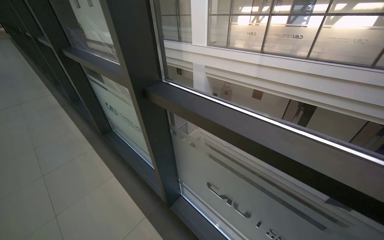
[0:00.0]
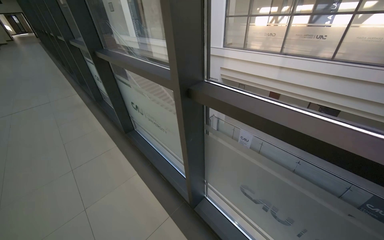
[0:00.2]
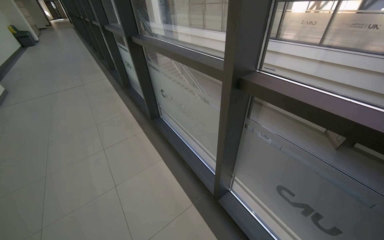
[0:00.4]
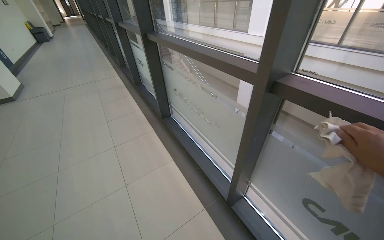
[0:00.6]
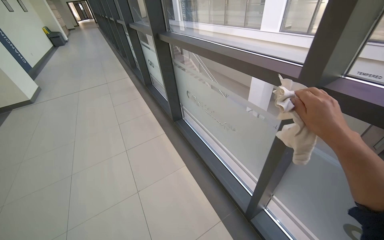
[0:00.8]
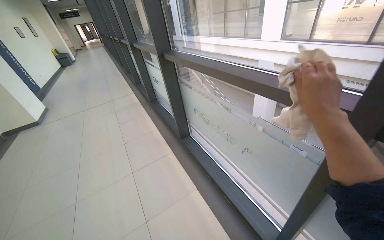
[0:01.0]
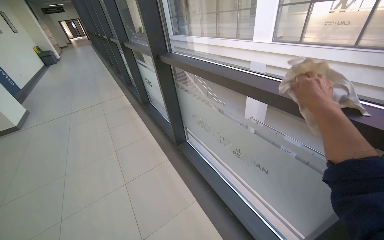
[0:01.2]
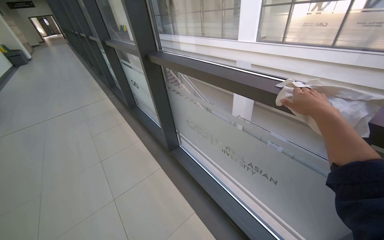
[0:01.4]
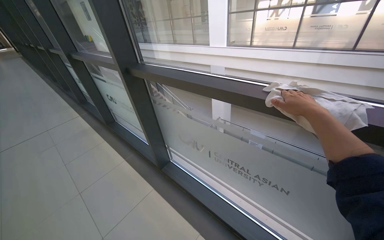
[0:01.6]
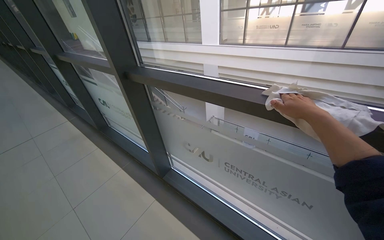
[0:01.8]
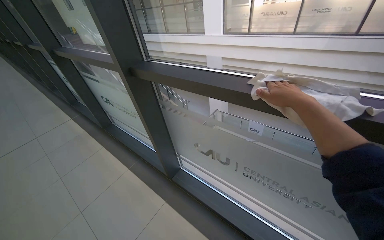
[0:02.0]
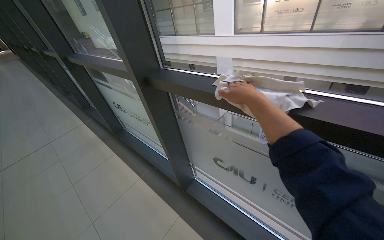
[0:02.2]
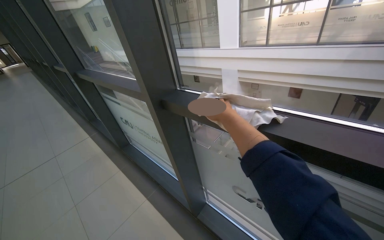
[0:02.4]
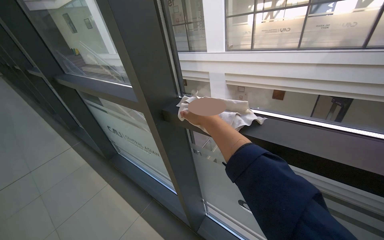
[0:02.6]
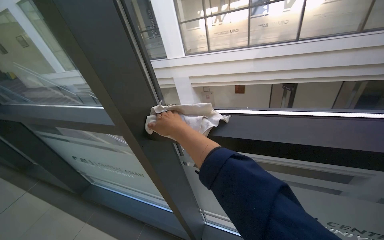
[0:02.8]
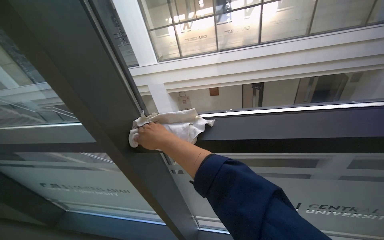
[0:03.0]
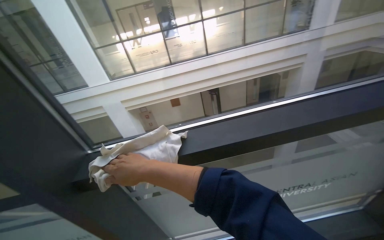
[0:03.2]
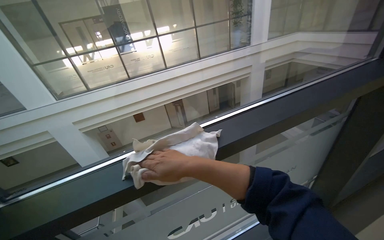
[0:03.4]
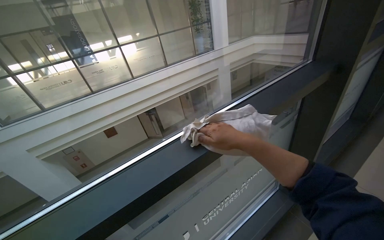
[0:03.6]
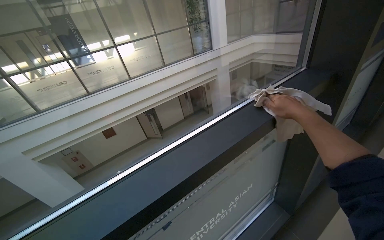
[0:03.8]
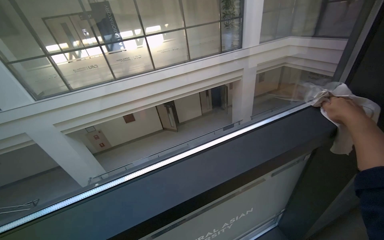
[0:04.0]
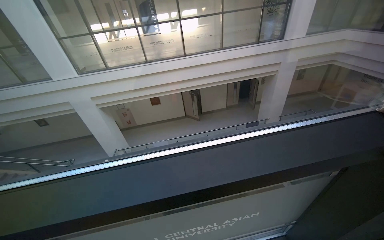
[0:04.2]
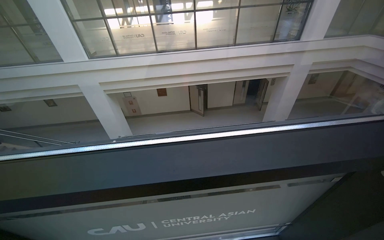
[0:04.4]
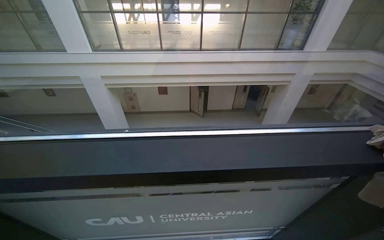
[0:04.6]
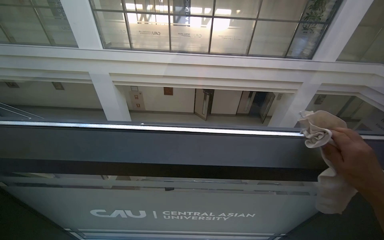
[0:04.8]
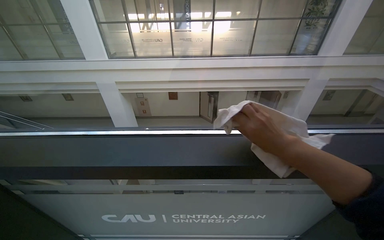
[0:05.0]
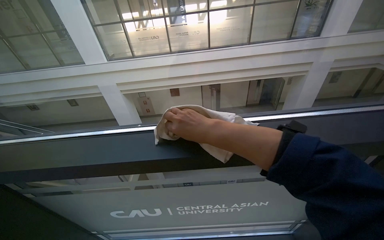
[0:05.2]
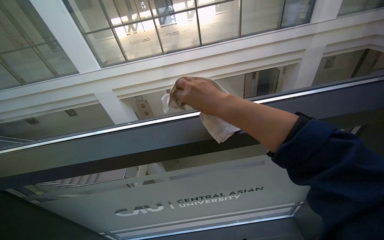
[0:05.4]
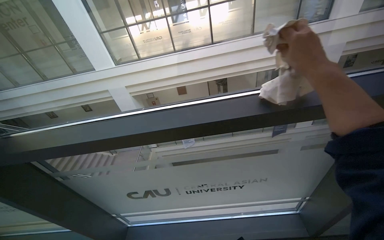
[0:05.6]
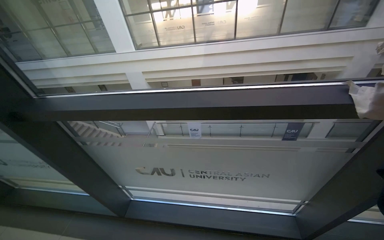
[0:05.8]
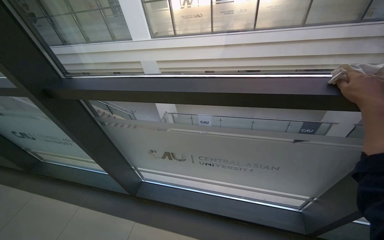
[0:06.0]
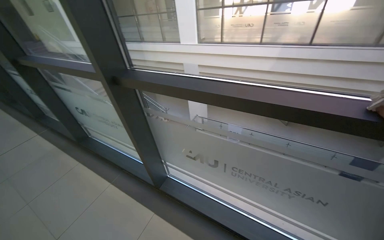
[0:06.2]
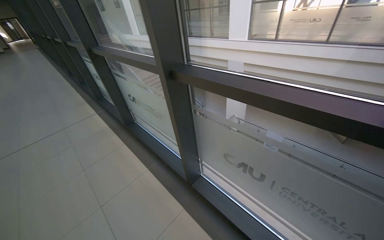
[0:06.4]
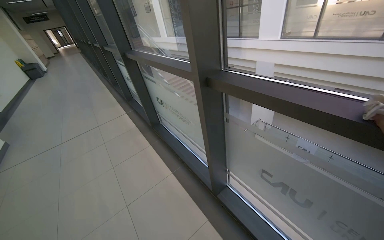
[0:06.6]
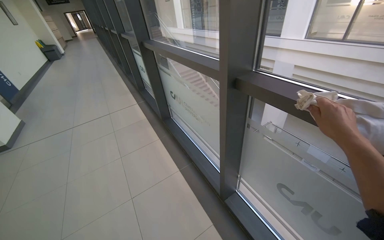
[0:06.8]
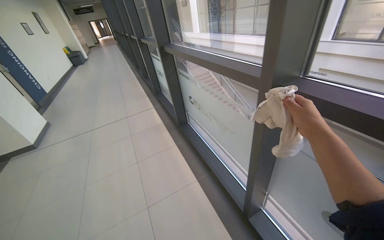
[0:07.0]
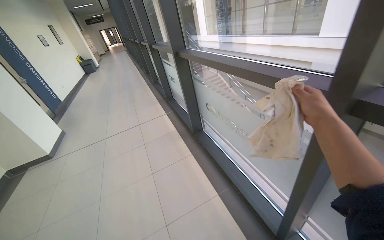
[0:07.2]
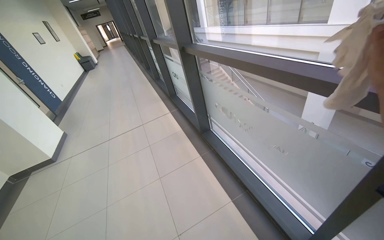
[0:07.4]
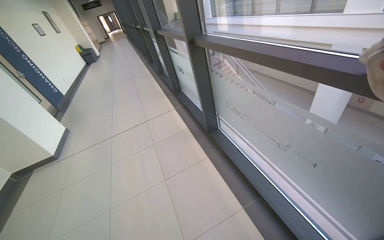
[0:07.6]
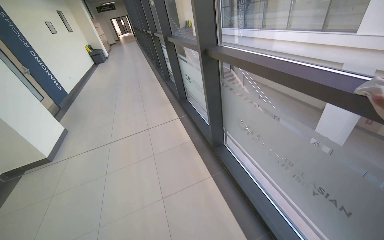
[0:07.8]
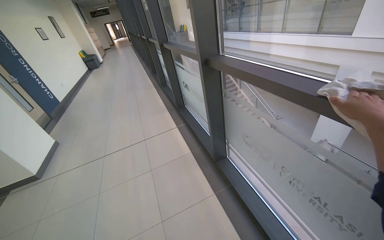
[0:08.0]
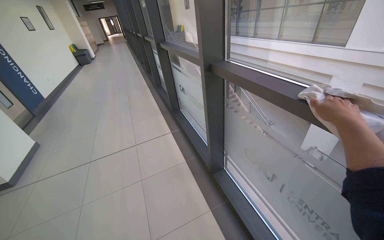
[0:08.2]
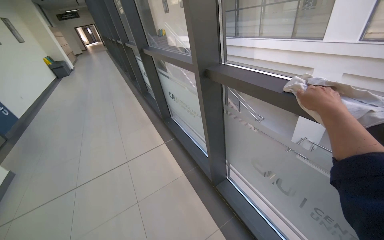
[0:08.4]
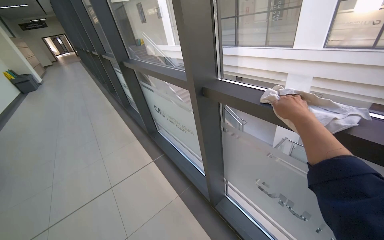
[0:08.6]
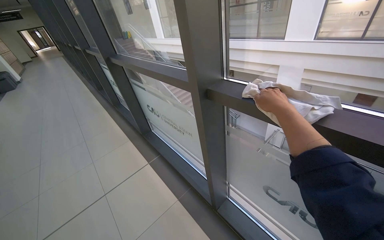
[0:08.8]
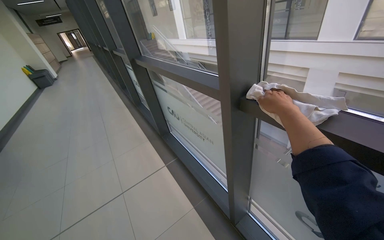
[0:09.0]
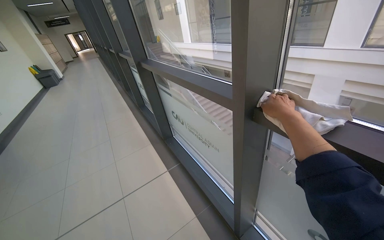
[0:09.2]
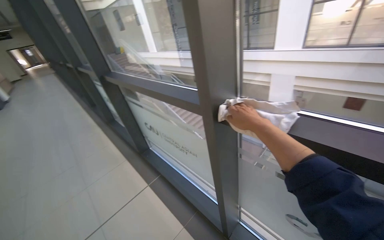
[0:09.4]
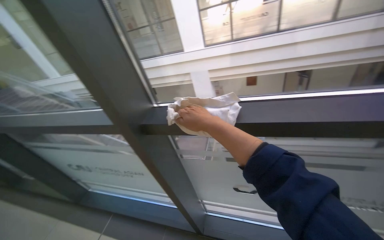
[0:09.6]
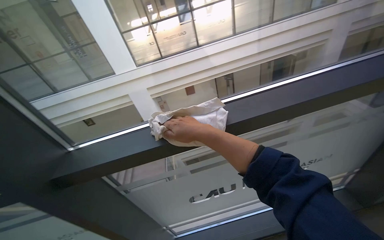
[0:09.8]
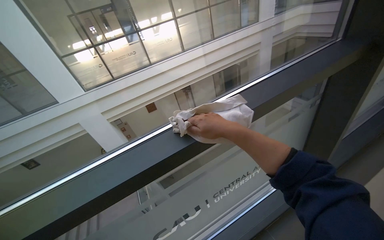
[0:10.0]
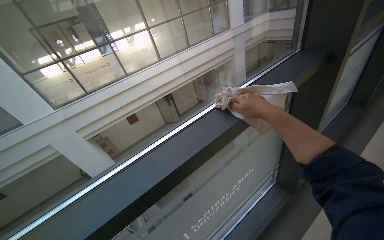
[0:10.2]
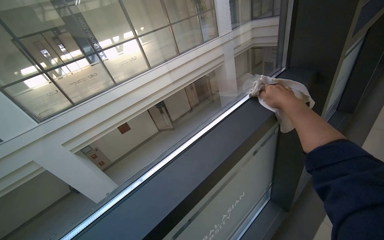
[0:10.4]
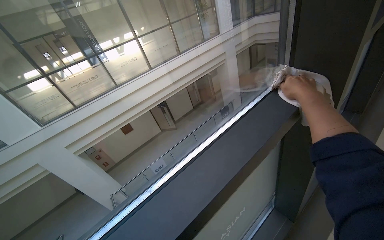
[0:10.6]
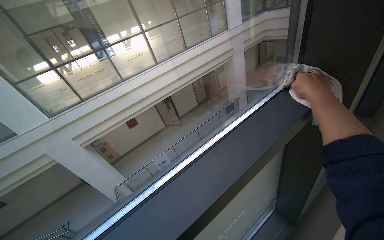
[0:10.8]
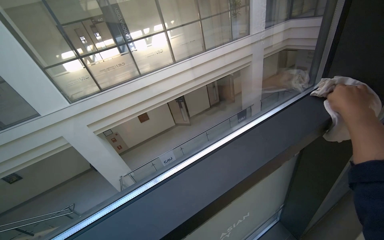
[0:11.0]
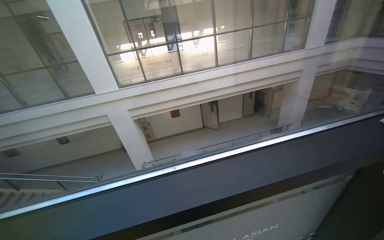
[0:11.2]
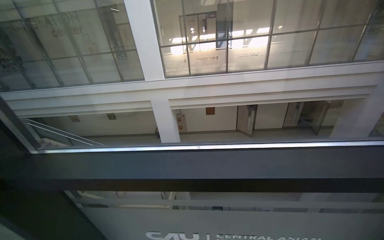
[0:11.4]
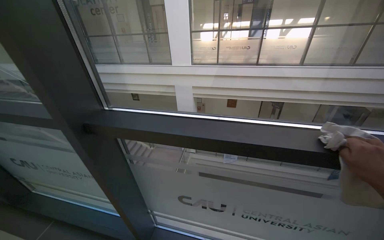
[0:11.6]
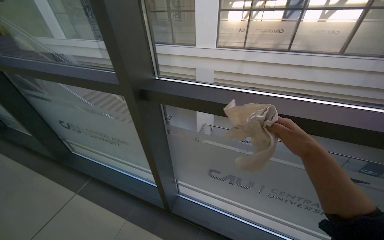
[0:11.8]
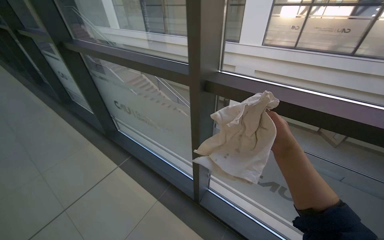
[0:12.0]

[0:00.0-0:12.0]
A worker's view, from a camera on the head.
Job: wiping surfaces.
The whole recording: Wiping window frames. The worker wipes the window frames with a cloth.
0:00.0 to 0:01.6: The camera is carried roughly 1 m.
0:01.6 to 0:03.0: The head travels roughly 70 cm. The wearer's head swings some 30 degrees to the right.
0:03.0 to 0:04.4: The camera is carried approximately 40 cm. The view pans to the right by some 15 degrees.
0:04.4 to 0:06.0: The view swings about 15 degrees to the left.
0:06.0 to 0:07.6: The camera travels approximately 90 cm. The head rotates some 50 degrees to the left.
0:07.6 to 0:09.0: The camera is carried approximately 1 m.
0:09.0 to 0:10.4: The camera travels roughly 50 cm. The wearer's head swings about 95 degrees to the right. The camera pitches upward, by about 20 degrees.
0:10.4 to 0:12.0: The camera is carried roughly 70 cm. The wearer's head swings approximately 75 degrees to the left.

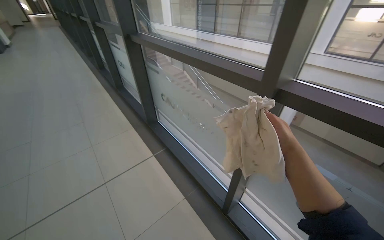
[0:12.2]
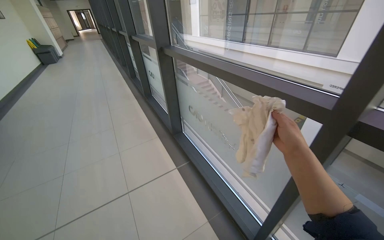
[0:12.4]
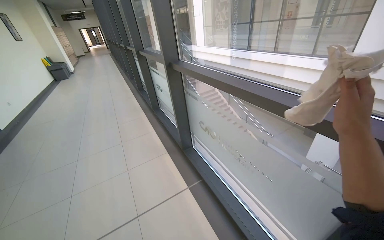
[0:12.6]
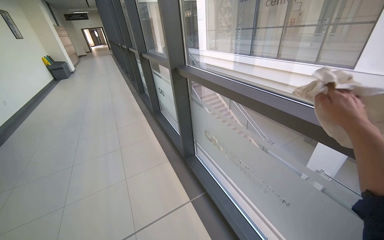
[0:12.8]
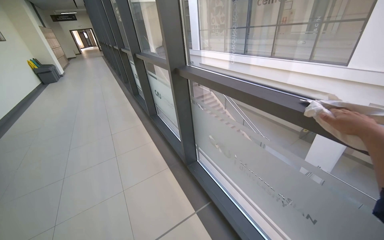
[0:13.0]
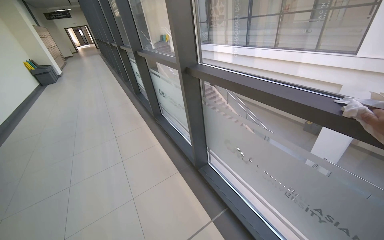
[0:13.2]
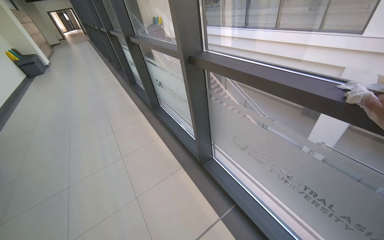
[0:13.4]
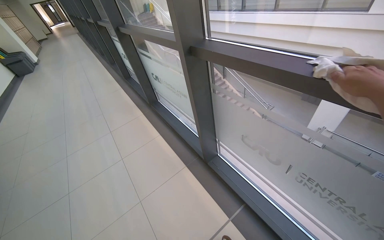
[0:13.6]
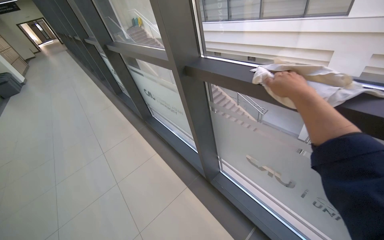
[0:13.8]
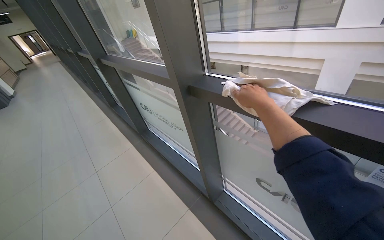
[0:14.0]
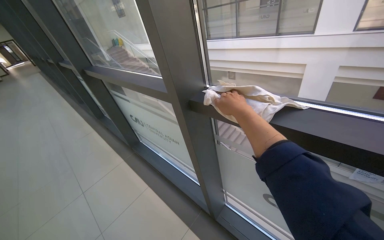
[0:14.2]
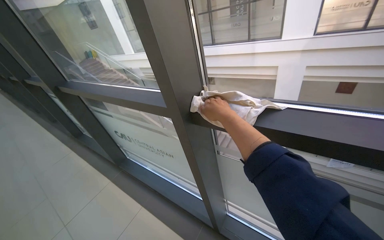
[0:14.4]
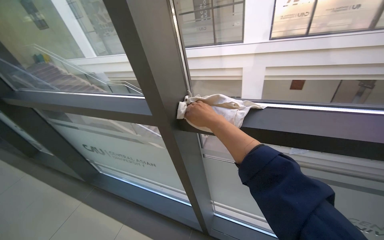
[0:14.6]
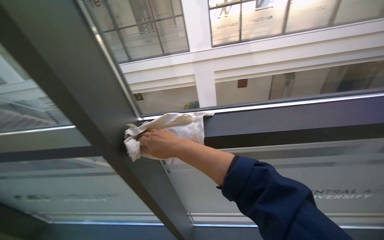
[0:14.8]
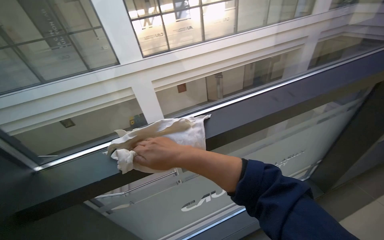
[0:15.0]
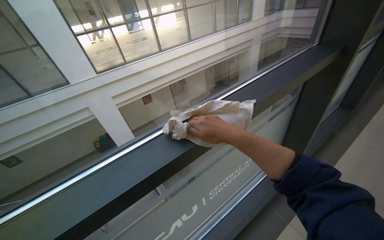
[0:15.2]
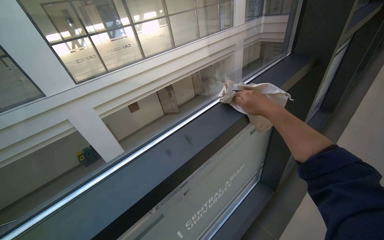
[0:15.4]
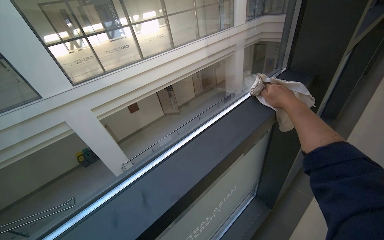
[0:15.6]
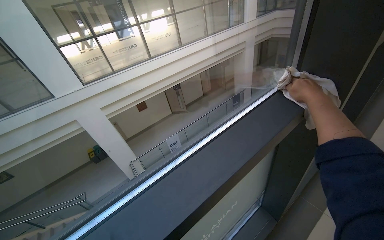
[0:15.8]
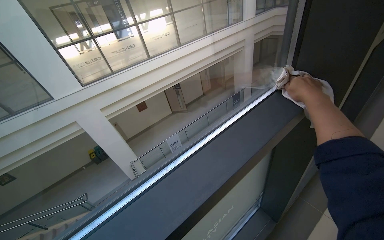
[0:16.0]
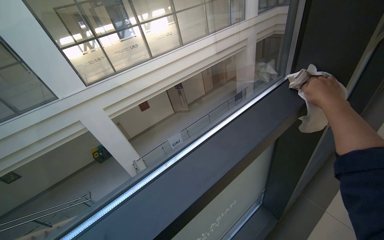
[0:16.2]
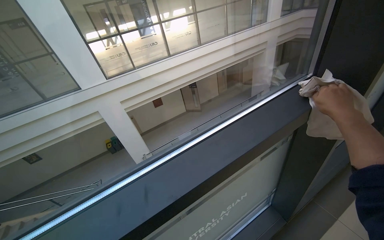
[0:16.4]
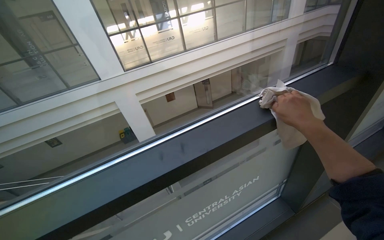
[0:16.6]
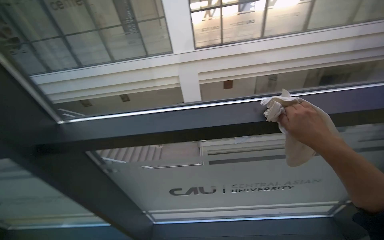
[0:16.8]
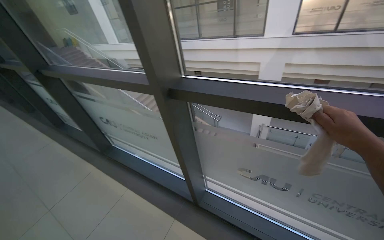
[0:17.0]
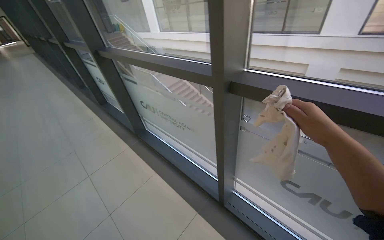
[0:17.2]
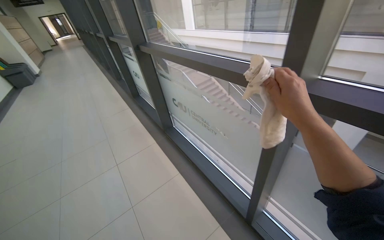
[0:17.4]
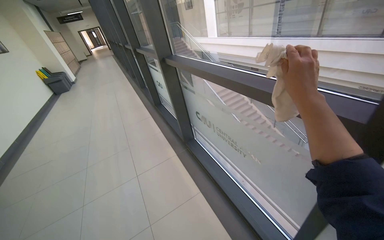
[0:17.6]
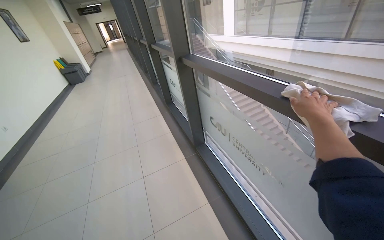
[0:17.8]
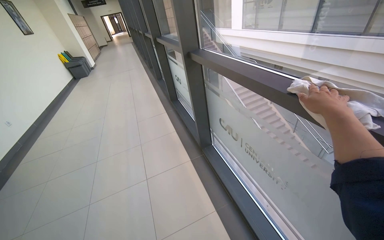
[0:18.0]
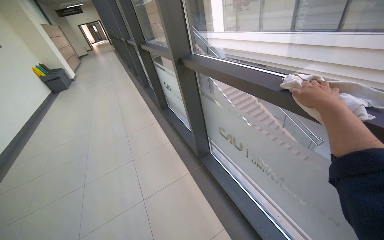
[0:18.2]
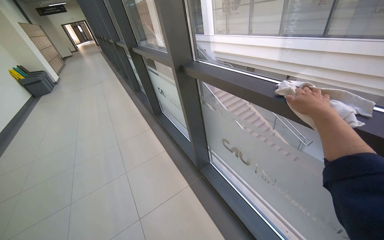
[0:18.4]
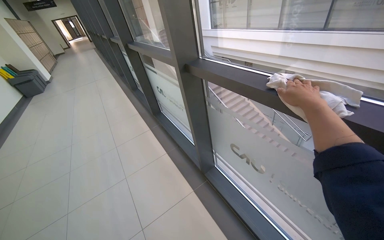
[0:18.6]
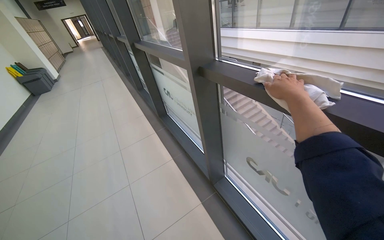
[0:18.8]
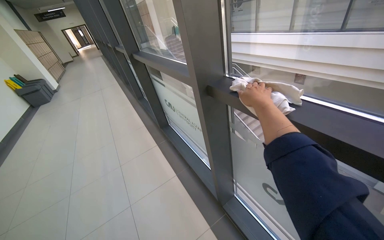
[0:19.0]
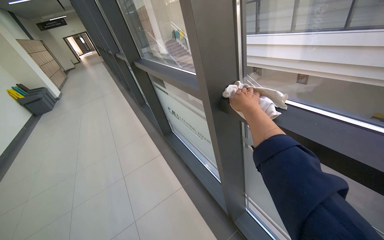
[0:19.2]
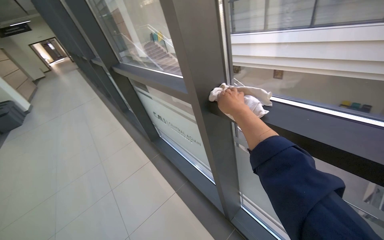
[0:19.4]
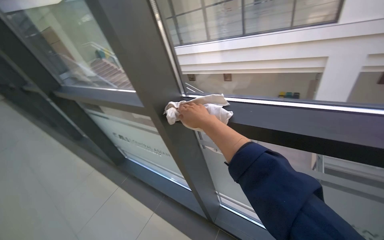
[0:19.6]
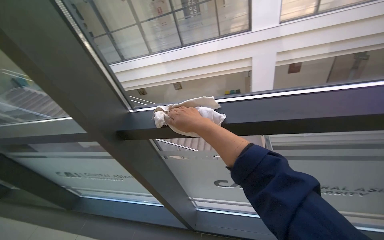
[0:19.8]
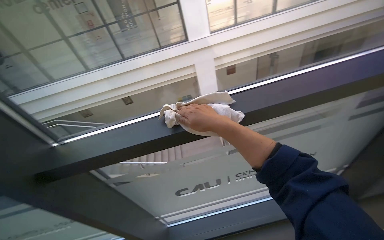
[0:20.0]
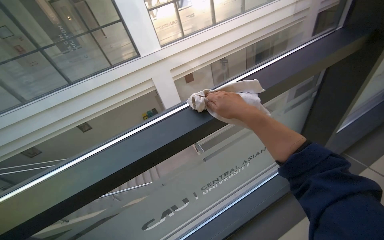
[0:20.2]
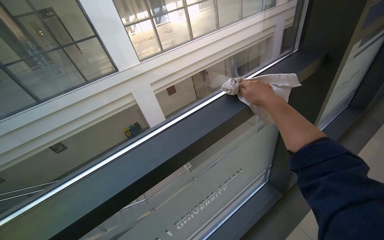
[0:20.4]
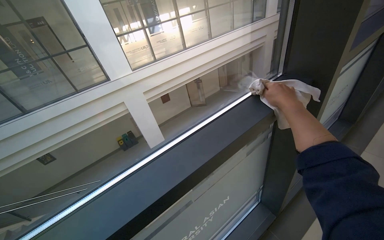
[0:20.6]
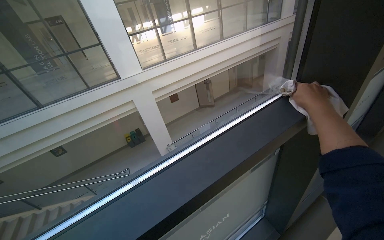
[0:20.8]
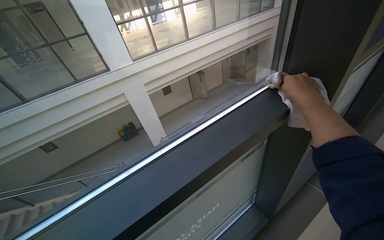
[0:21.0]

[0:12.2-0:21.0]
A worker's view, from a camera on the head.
Job: wiping surfaces.
The whole recording: Wiping window frames. The worker wipes the window frames with a cloth.
0:12.2 to 0:13.6: The camera is carried about 90 cm.
0:13.6 to 0:15.2: The head travels roughly 40 cm. The head turns to the right by about 90 degrees. The camera pitches upward, by roughly 20 degrees.
0:15.2 to 0:16.6: The right hand moves to the right, approximately 40 cm.
0:16.6 to 0:18.0: The camera travels approximately 1 m. The wearer's head swings roughly 90 degrees to the left. The wearer looks some 15 degrees further downward.
0:18.0 to 0:19.6: The head travels roughly 80 cm. The wearer's head swings roughly 35 degrees to the right.
0:19.6 to 0:21.0: The camera travels roughly 50 cm. The head turns to the right by roughly 65 degrees. The wearer looks some 15 degrees further upward.
